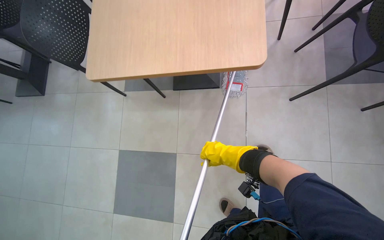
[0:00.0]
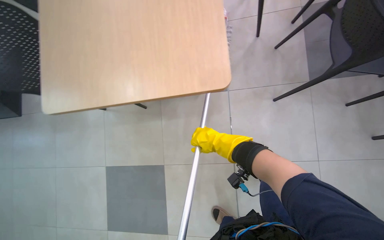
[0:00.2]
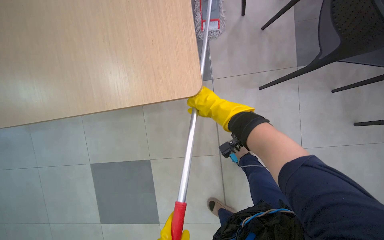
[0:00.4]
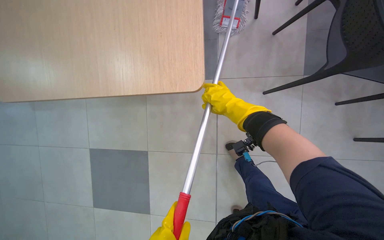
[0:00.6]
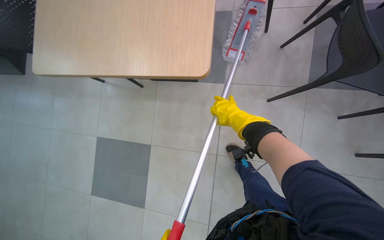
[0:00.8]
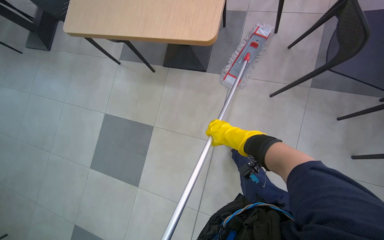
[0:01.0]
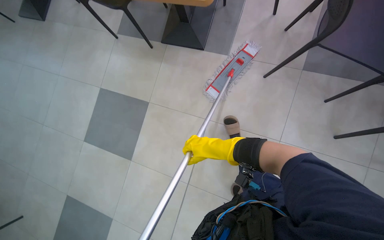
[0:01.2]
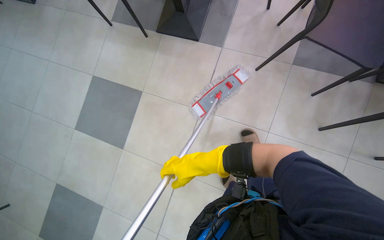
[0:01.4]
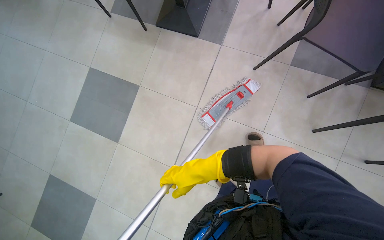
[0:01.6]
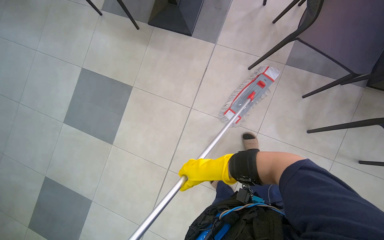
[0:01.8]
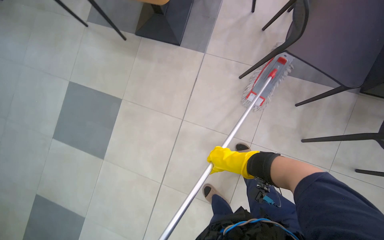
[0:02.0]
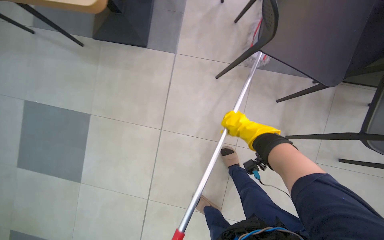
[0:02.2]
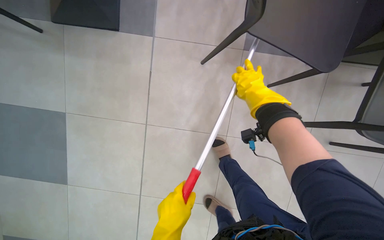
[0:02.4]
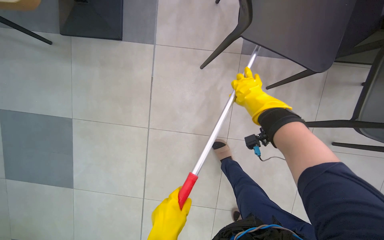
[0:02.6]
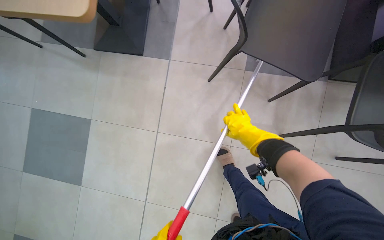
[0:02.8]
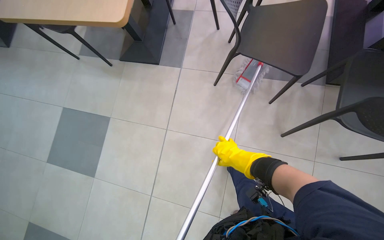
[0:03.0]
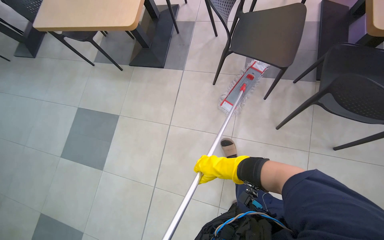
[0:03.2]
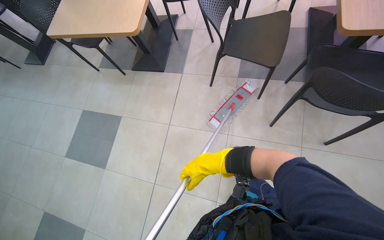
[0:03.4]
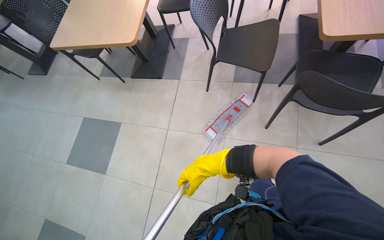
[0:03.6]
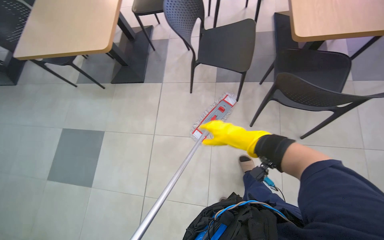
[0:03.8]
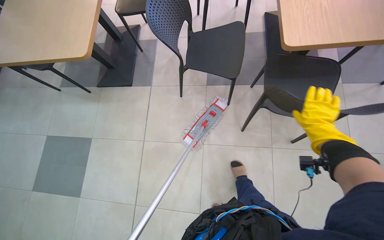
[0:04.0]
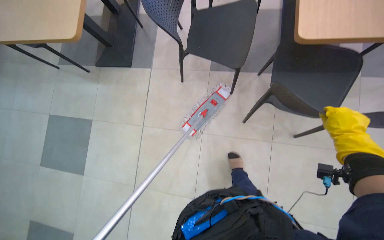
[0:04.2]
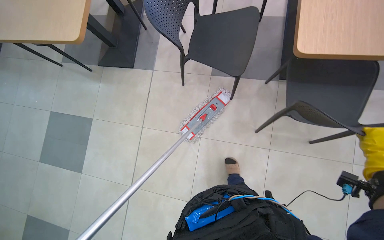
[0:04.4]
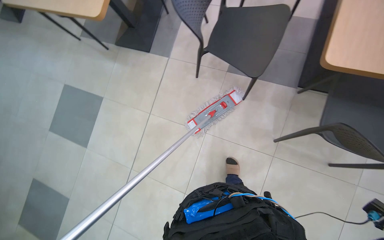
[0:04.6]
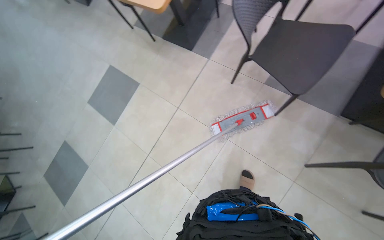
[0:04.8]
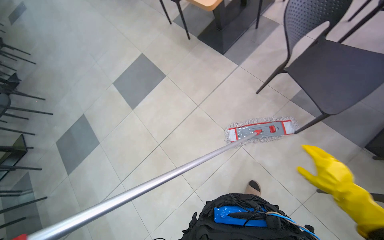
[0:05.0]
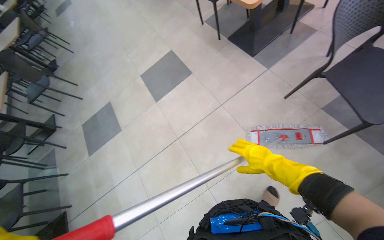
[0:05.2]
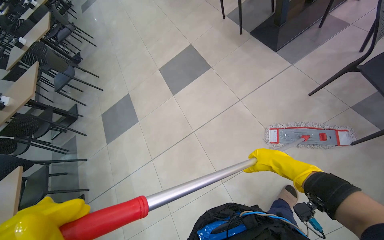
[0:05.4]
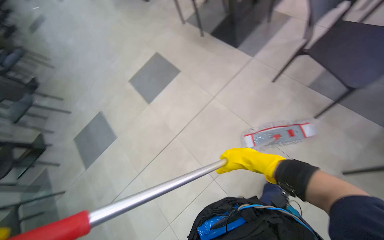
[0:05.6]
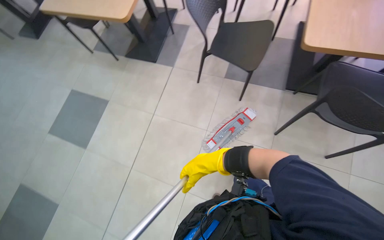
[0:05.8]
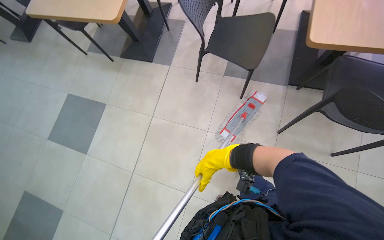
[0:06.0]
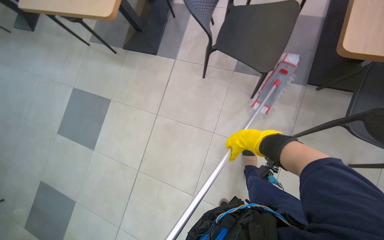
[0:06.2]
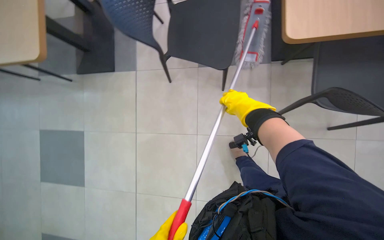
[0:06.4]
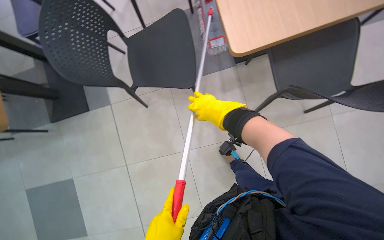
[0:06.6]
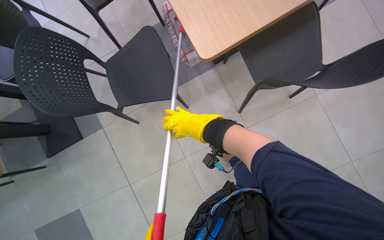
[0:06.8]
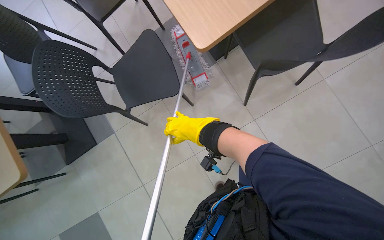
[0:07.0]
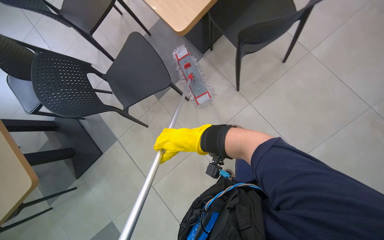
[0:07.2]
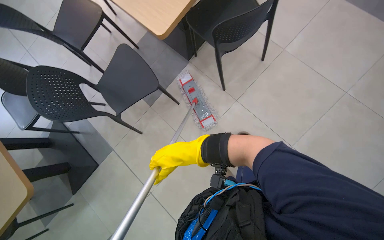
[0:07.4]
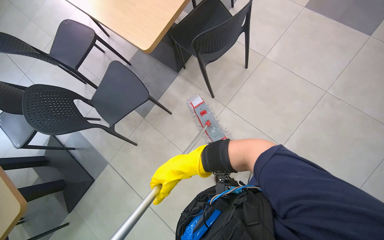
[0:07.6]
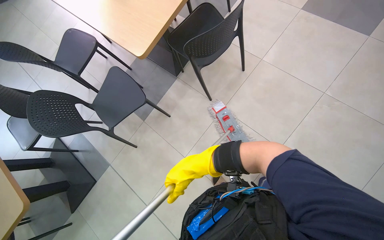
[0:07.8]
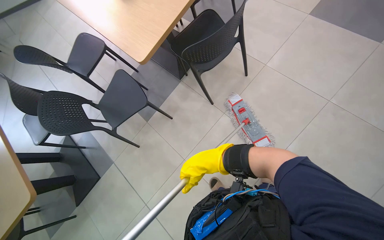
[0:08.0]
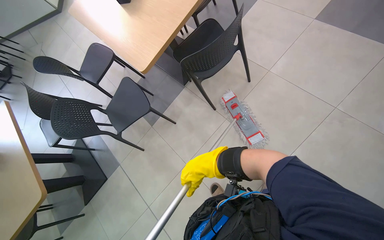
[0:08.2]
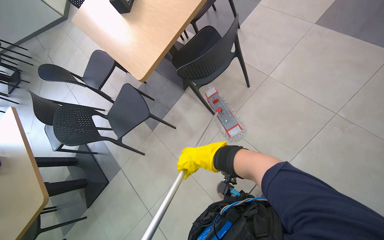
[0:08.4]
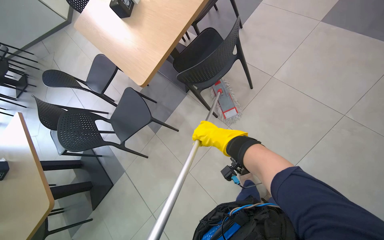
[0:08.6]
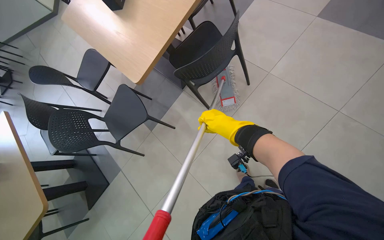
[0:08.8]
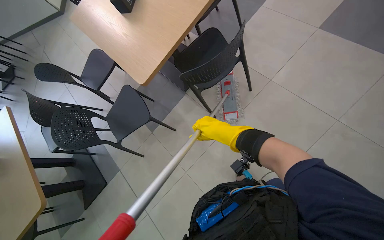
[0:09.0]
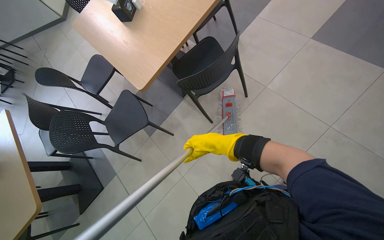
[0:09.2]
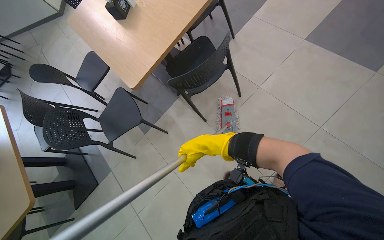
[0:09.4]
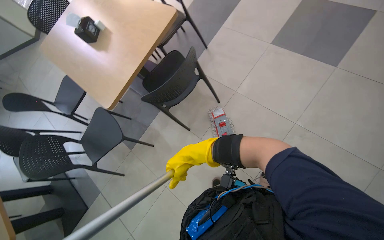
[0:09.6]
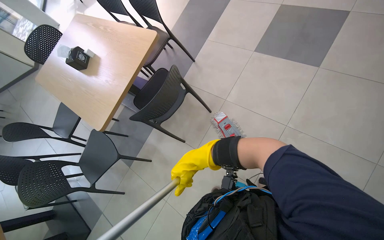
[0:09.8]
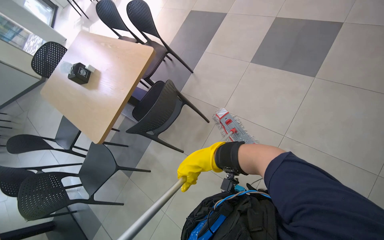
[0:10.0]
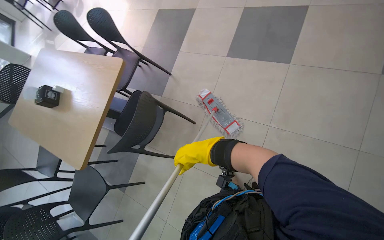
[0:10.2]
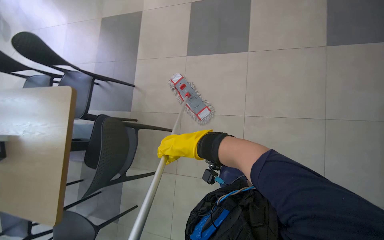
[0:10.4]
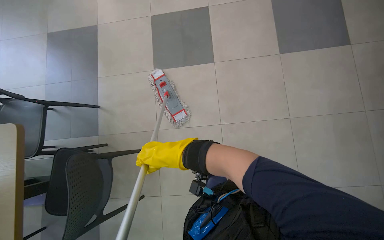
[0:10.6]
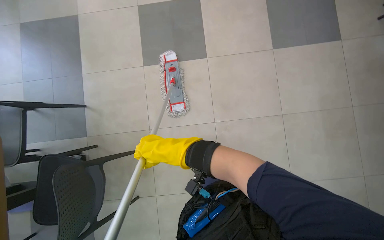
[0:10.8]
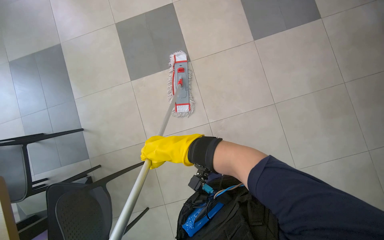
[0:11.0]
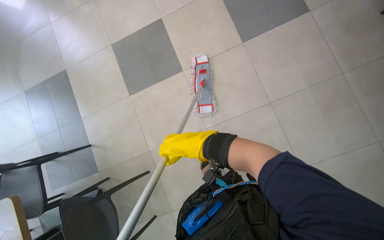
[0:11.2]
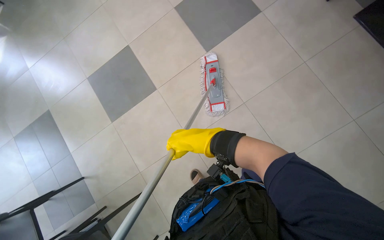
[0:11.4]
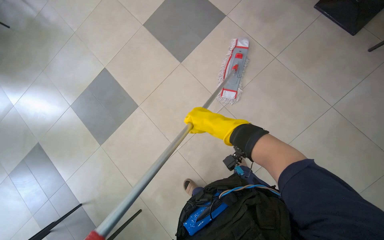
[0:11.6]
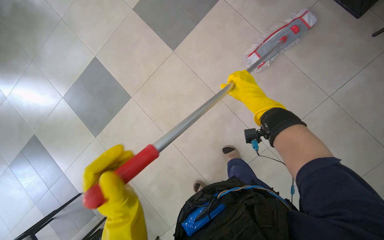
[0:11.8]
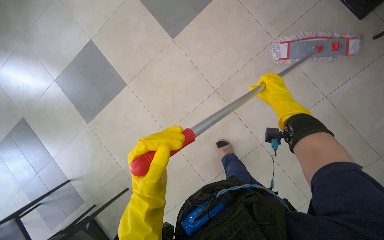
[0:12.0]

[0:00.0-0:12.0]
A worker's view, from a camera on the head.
Job: mopping floor.
The whole recording: Mopping cafeteria floor. The worker mops the cafeteria floor, periodically rinsing and wringing the mop head.
0:00.0 to 0:01.6: The right hand goes up the picture and returns, some 25 cm each way.
0:06.0 to 0:07.6: Everything in view rotates approximately 65 degrees counterclockwise.
0:07.6 to 0:09.0: The right hand travels to the right and up the picture by about 30 cm.
0:09.0 to 0:10.4: The head rotates about 40 degrees to the right.
0:10.4 to 0:12.0: The head rotates about 45 degrees to the right.

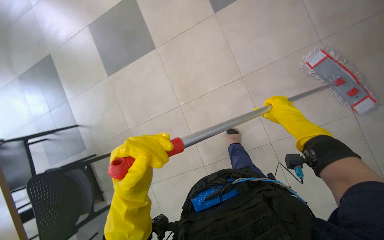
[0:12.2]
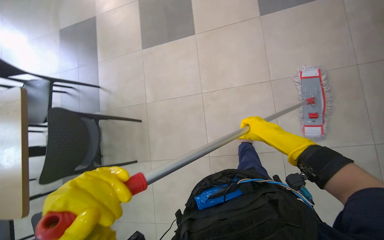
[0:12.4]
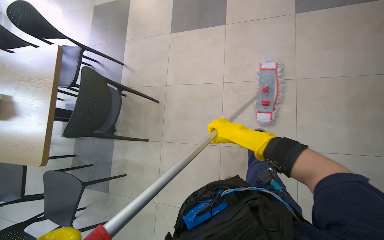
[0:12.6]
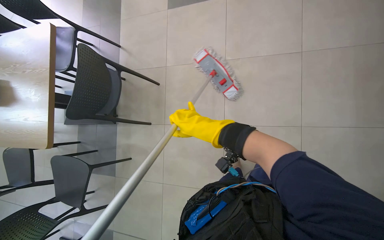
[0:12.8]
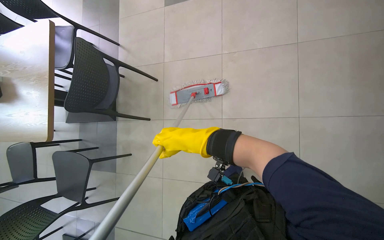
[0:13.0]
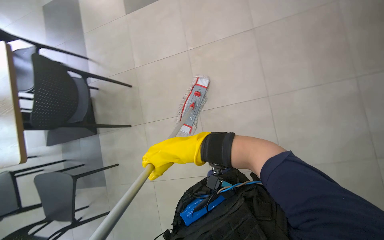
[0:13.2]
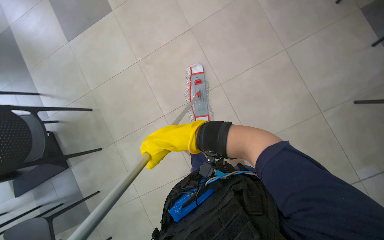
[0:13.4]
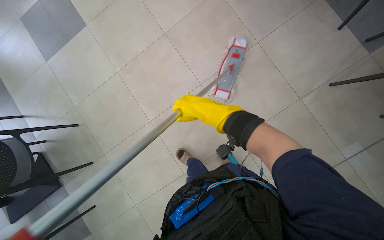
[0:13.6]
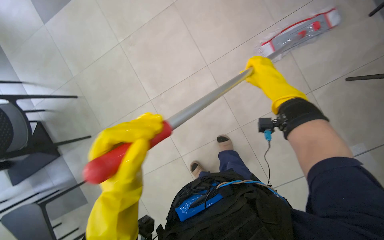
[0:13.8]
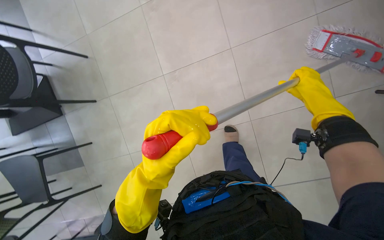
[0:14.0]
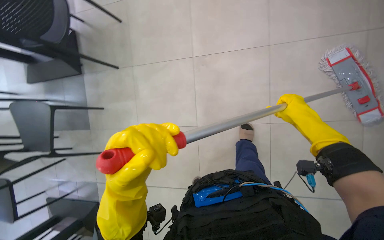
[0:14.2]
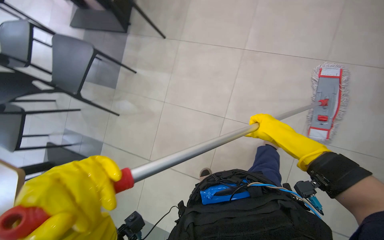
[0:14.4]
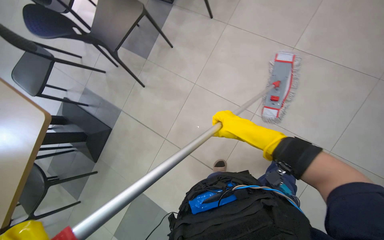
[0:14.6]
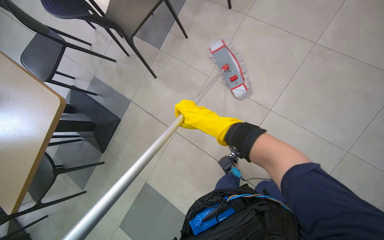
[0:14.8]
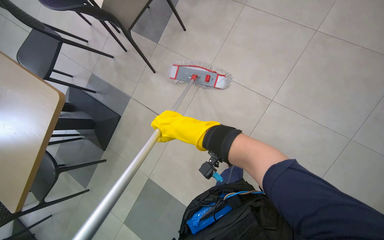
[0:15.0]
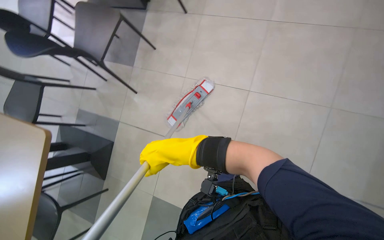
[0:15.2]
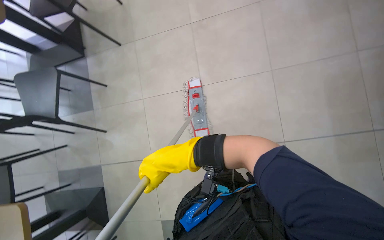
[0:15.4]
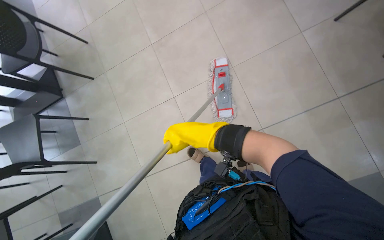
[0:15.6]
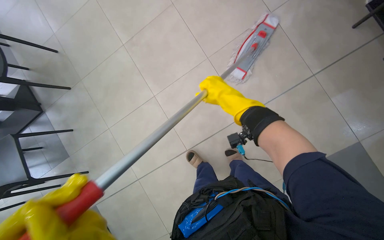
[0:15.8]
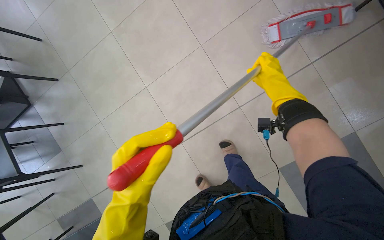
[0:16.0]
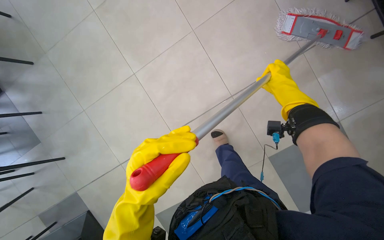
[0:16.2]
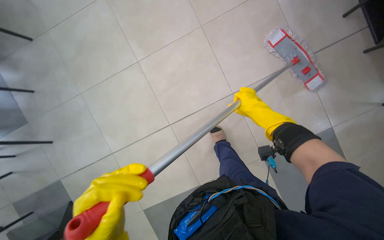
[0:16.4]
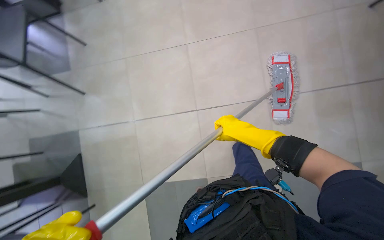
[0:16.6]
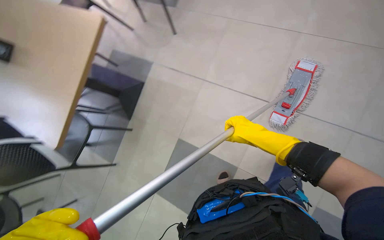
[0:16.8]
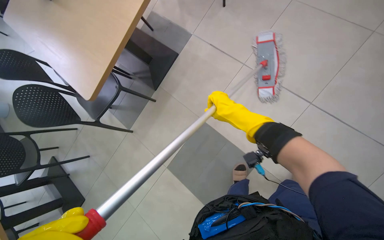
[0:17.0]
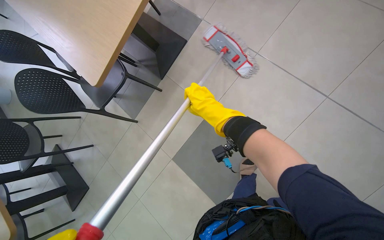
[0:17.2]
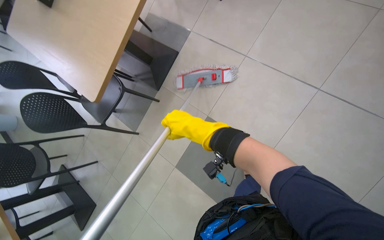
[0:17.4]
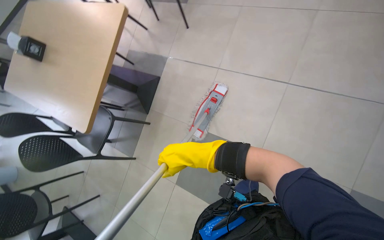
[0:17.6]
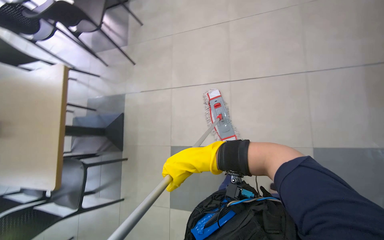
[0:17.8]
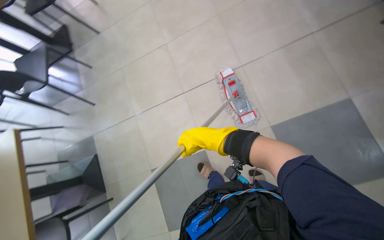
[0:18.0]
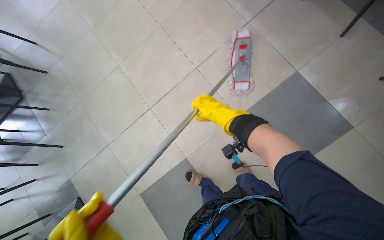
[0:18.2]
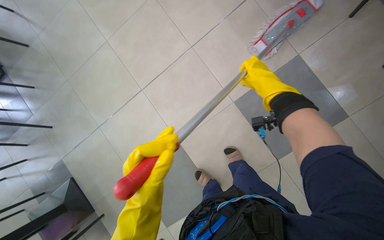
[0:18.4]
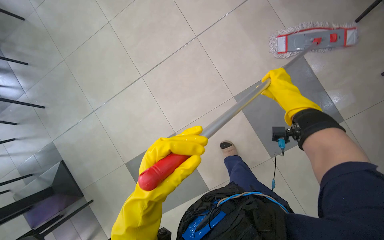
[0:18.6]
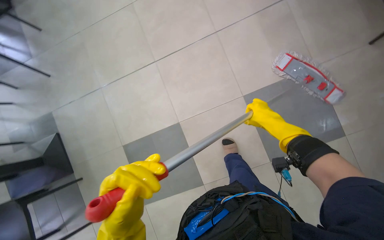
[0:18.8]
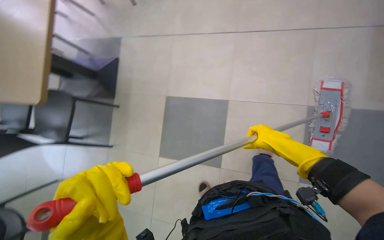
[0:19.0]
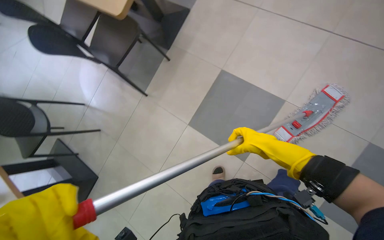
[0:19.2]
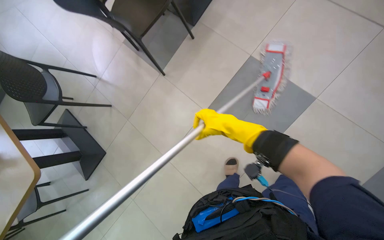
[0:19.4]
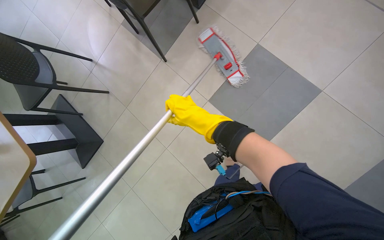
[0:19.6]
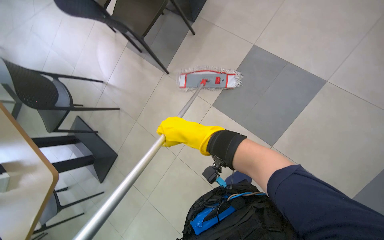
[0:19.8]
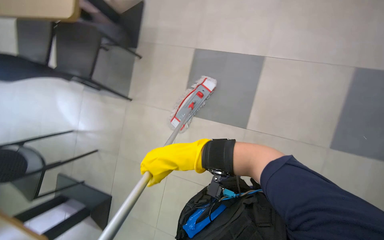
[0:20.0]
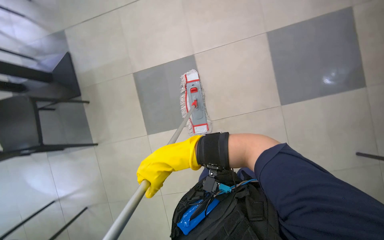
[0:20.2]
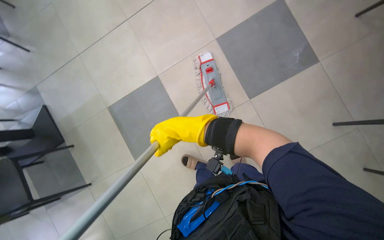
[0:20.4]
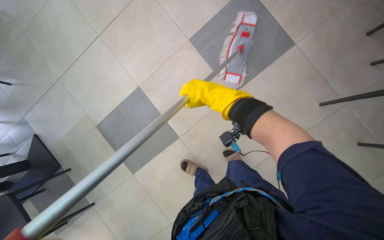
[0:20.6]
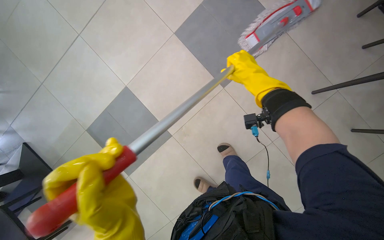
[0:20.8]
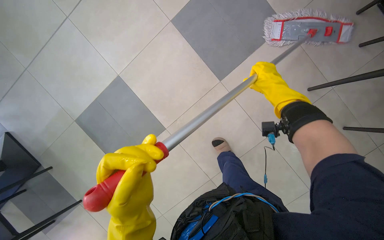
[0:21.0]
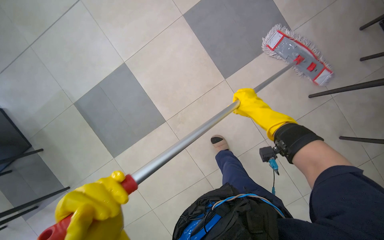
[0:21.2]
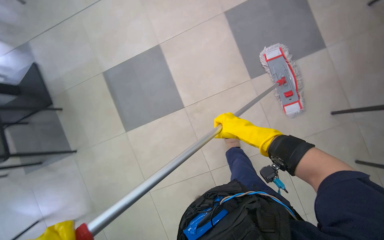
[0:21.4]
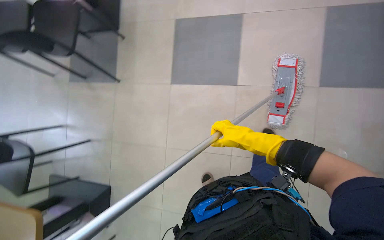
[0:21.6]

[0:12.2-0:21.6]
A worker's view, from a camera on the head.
Job: mopping floor.
The whole recording: Mopping cafeteria floor. The worker mops the cafeteria floor, periodically rinsing and wringing the mop head.
0:17.0 to 0:18.4: The head turns to the right by roughly 60 degrees. The view tilts roughly 20 degrees upward.
